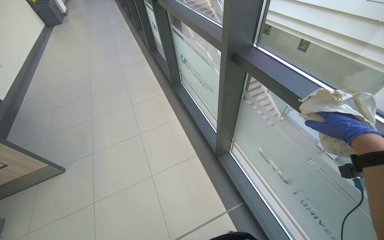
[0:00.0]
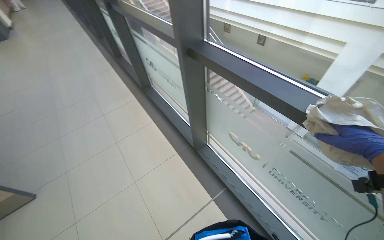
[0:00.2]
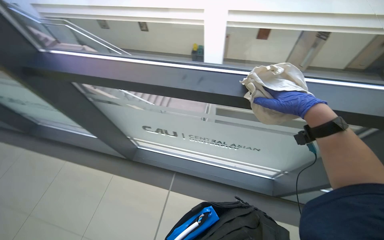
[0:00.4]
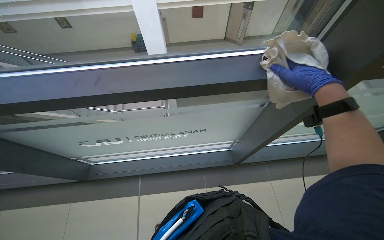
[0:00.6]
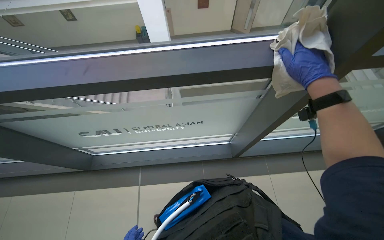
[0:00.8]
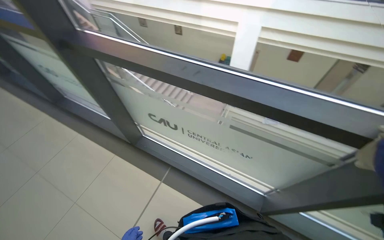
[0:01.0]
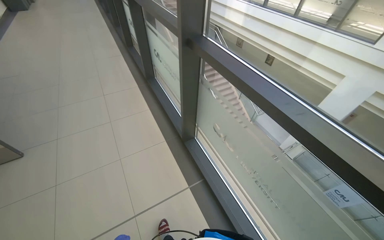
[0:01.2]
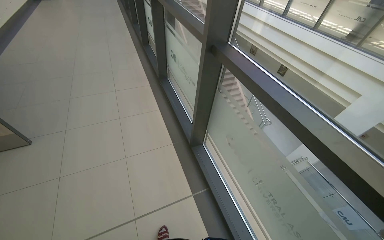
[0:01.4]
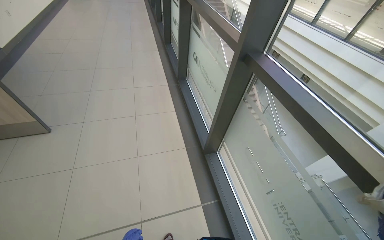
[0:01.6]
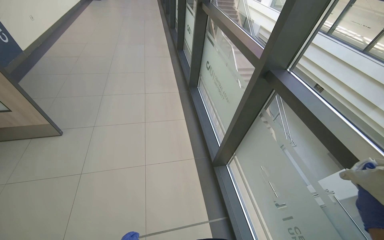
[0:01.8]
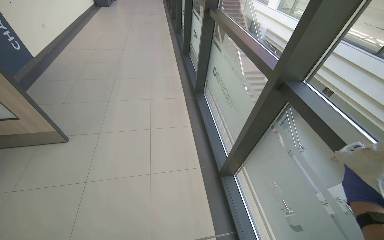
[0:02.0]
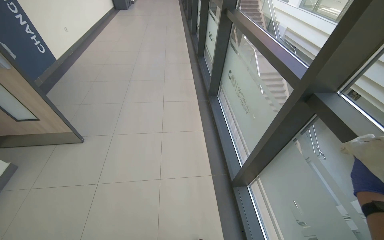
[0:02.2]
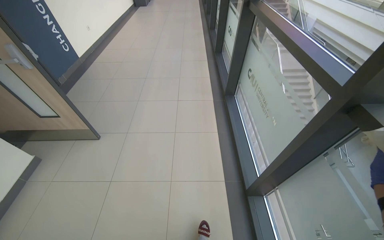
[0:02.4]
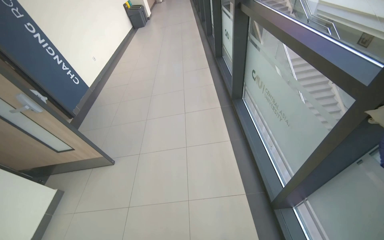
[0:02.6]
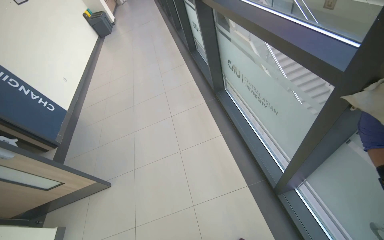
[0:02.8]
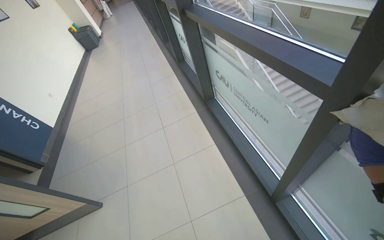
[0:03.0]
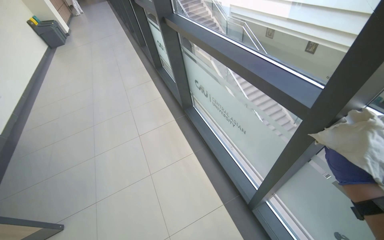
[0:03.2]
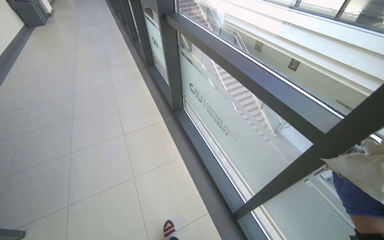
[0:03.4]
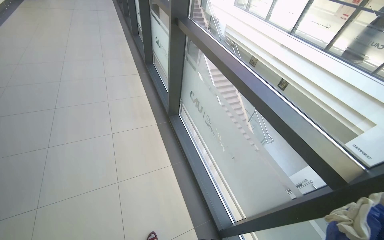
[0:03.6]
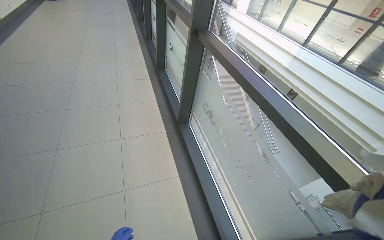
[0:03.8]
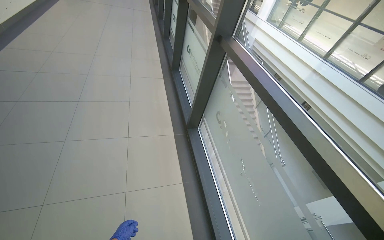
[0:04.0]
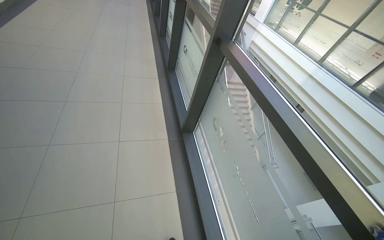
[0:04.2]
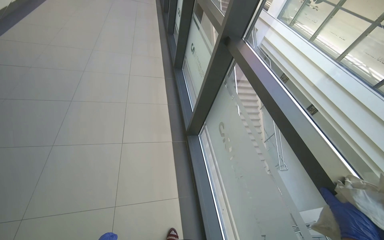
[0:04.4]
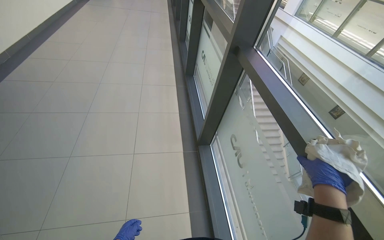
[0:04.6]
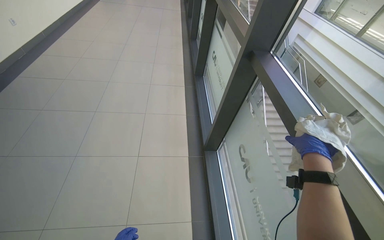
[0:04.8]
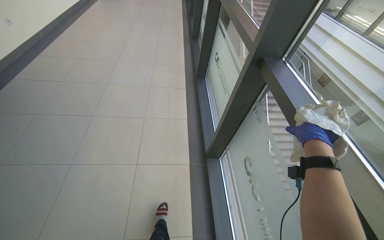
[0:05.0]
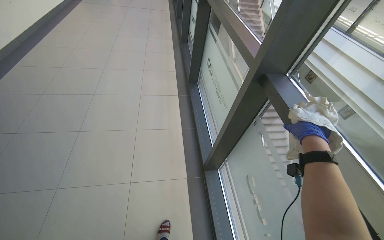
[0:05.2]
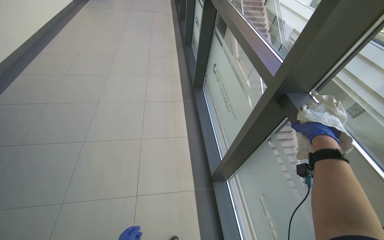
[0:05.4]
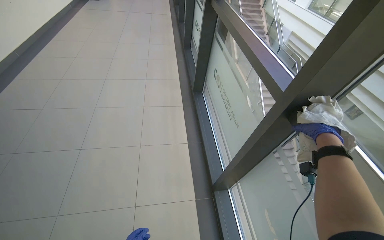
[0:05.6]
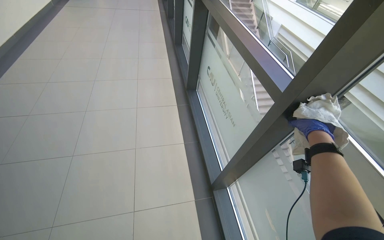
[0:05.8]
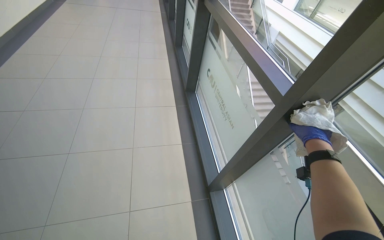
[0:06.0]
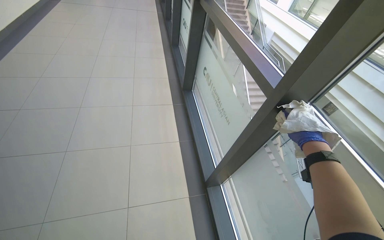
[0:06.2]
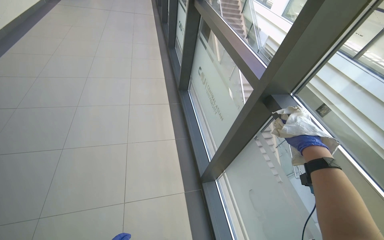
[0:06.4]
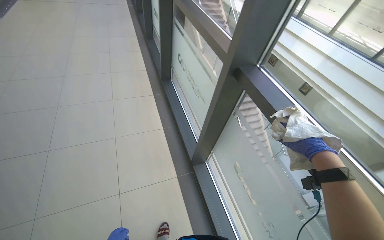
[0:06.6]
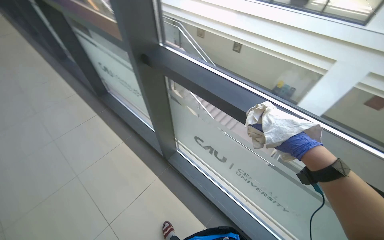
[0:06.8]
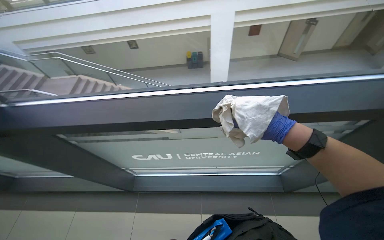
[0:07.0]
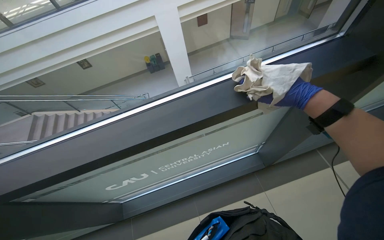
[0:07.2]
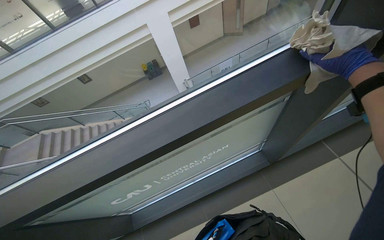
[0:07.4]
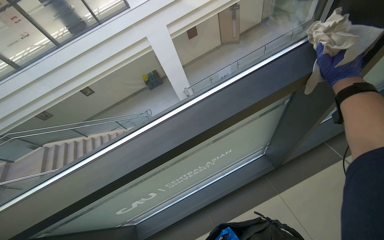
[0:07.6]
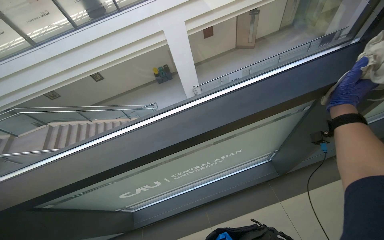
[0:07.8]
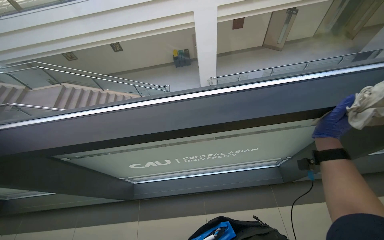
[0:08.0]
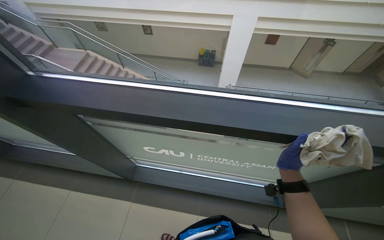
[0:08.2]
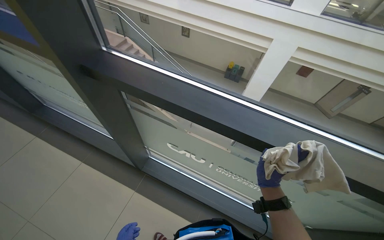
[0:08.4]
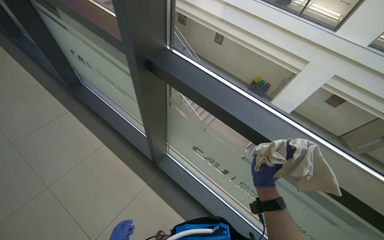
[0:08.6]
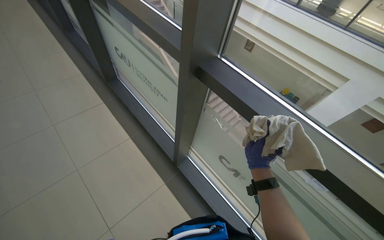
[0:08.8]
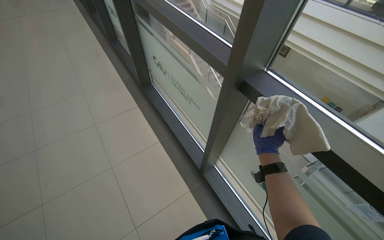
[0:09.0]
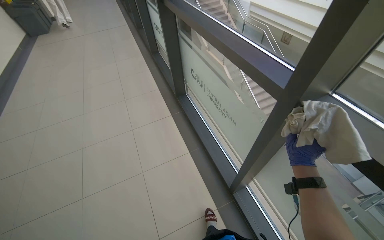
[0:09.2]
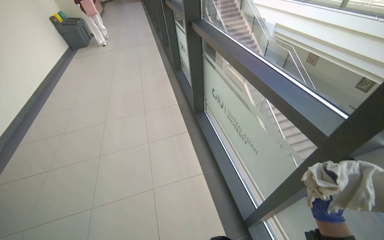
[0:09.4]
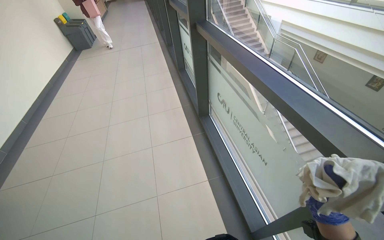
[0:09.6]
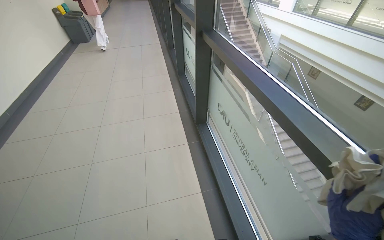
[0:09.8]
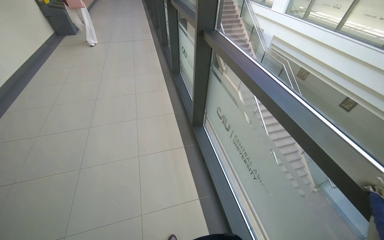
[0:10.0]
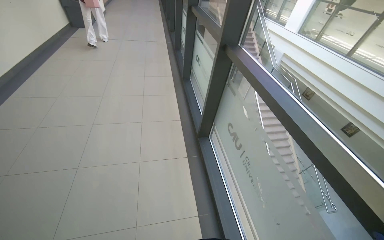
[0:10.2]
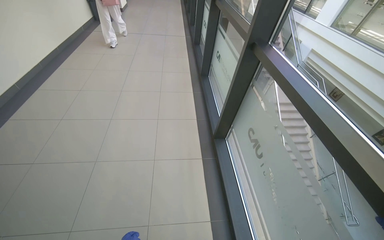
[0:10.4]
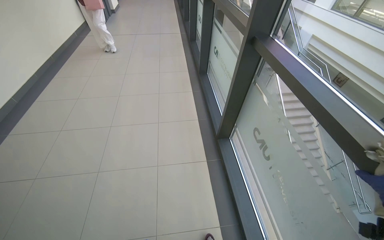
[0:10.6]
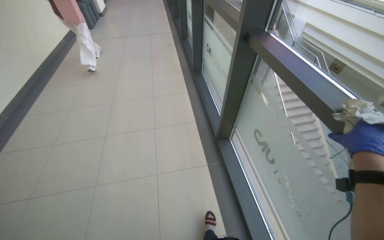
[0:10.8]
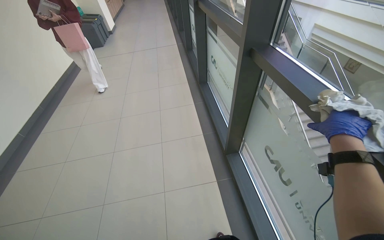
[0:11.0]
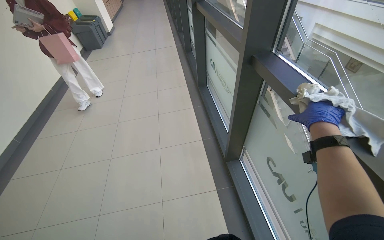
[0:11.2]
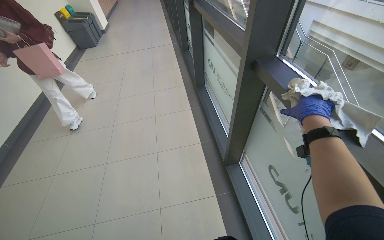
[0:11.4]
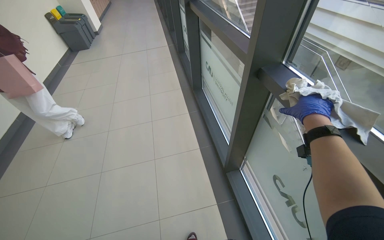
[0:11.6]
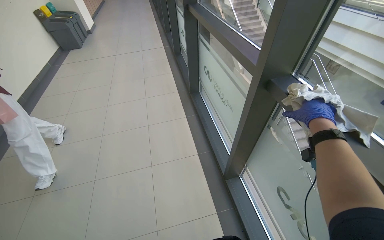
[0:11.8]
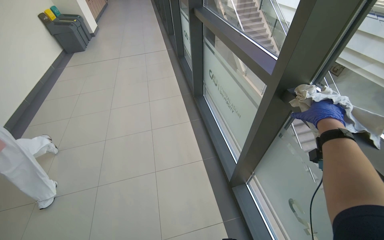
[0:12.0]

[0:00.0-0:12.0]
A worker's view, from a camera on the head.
Job: wiping surfaces.
The whole recording: Wiping window frames. The worker wipes the window frames with a cloth.
0:01.6 to 0:03.0: The wearer moves approximately 60 cm.
0:03.0 to 0:04.4: The camera travels roughly 60 cm. The camera is aimed some 15 degrees further to the right. The scene turns about 25 degrees clockwise in the picture.
0:06.0 to 0:07.6: The wearer's head swings some 105 degrees to the right.
0:07.6 to 0:09.0: The camera is carried some 60 cm. The head turns to the left by approximately 80 degrees.
0:09.0 to 0:10.4: The camera is carried roughly 60 cm. The head rotates some 30 degrees to the left.
0:10.4 to 0:12.0: The head travels about 40 cm.

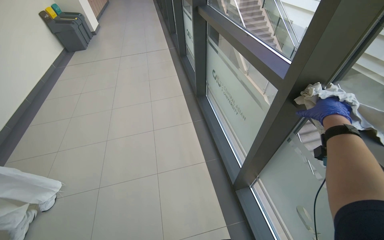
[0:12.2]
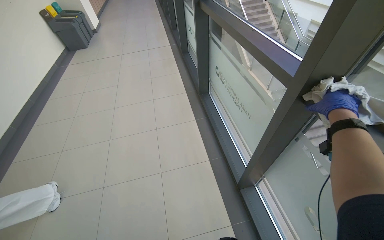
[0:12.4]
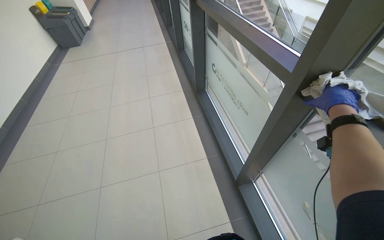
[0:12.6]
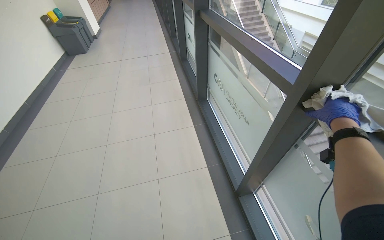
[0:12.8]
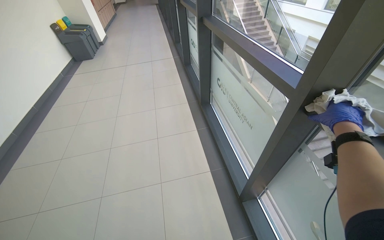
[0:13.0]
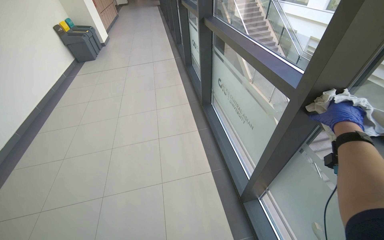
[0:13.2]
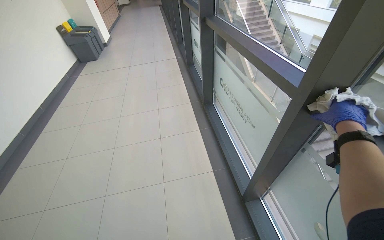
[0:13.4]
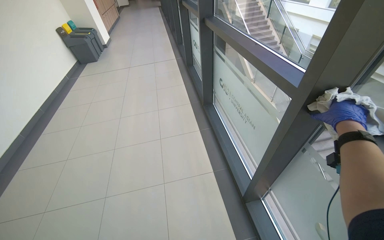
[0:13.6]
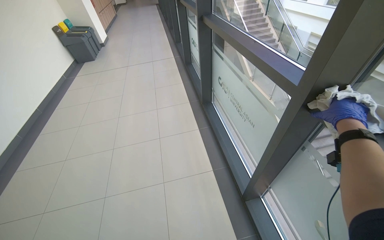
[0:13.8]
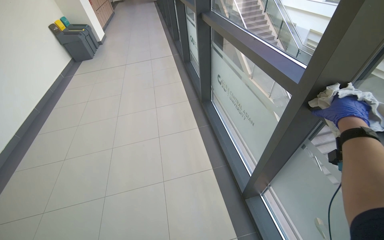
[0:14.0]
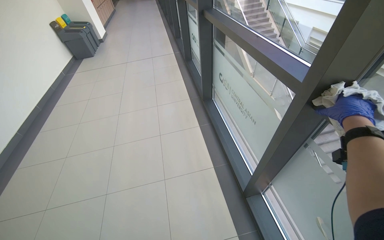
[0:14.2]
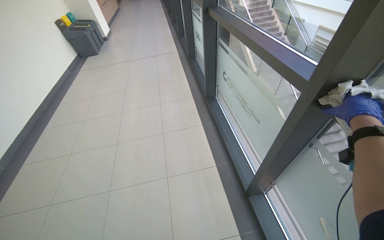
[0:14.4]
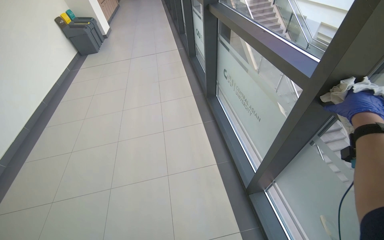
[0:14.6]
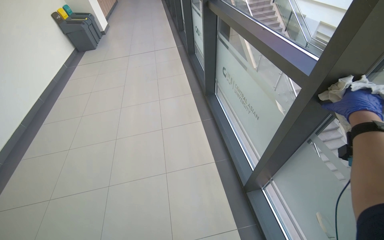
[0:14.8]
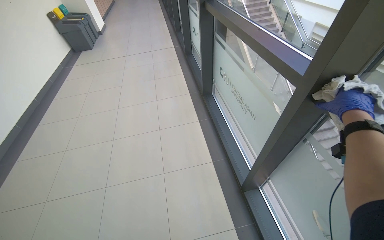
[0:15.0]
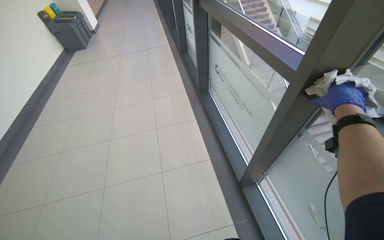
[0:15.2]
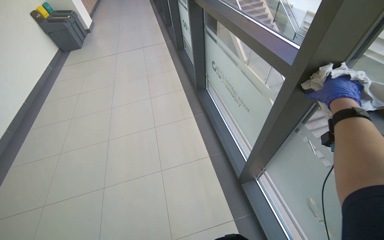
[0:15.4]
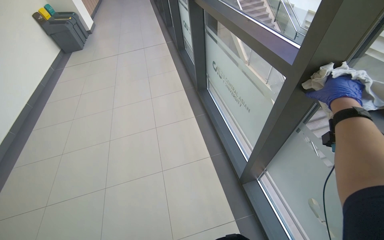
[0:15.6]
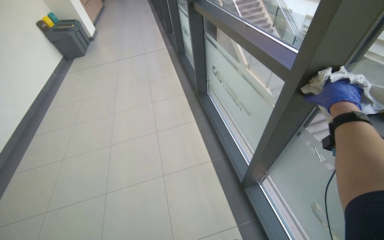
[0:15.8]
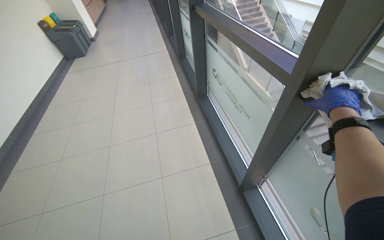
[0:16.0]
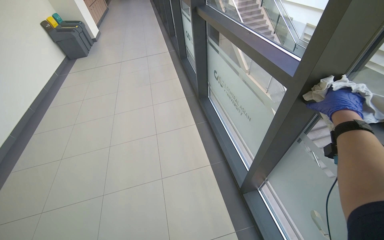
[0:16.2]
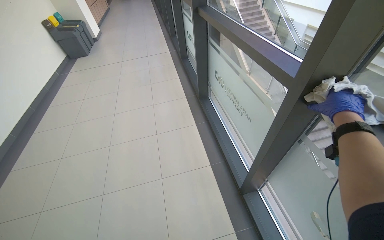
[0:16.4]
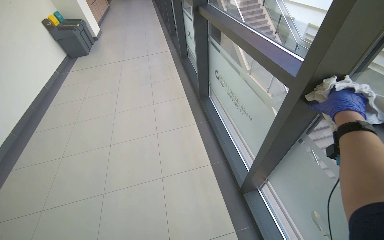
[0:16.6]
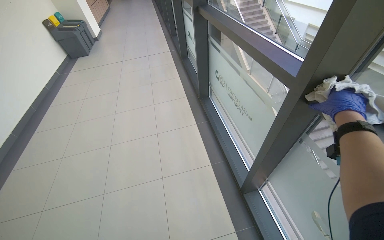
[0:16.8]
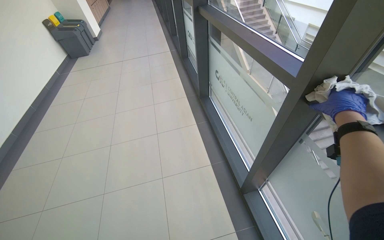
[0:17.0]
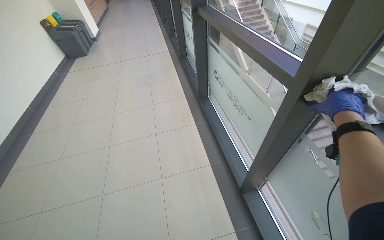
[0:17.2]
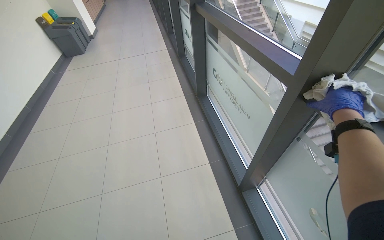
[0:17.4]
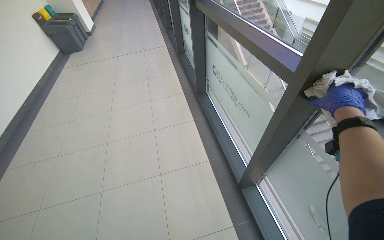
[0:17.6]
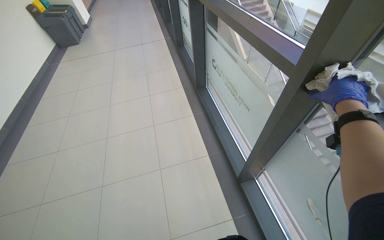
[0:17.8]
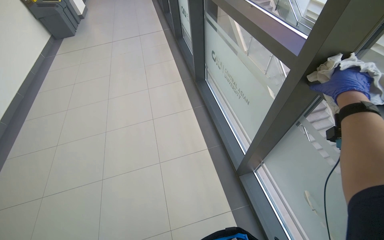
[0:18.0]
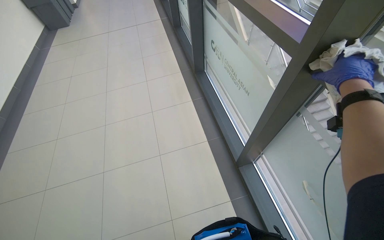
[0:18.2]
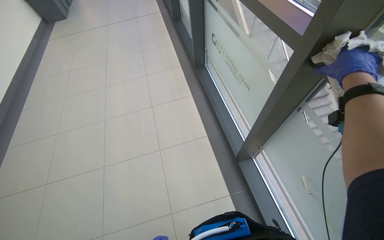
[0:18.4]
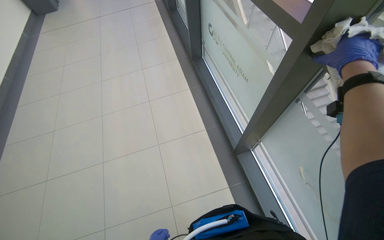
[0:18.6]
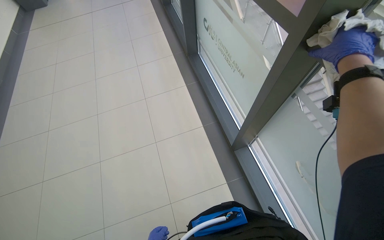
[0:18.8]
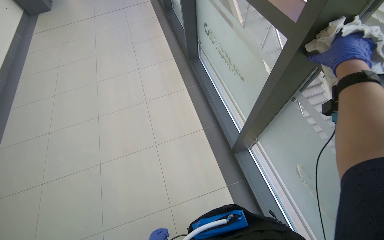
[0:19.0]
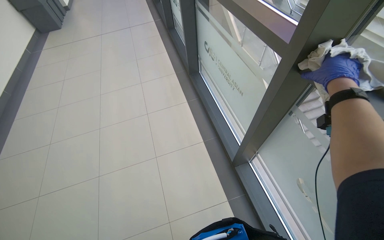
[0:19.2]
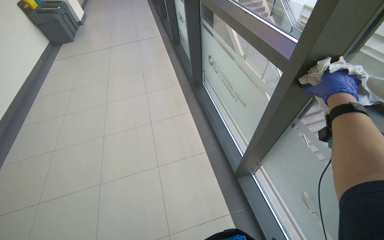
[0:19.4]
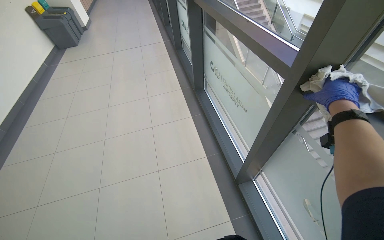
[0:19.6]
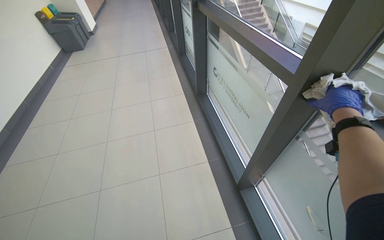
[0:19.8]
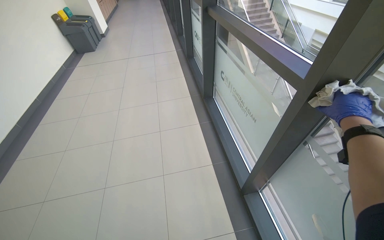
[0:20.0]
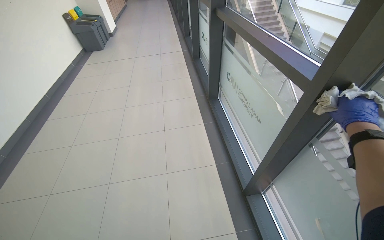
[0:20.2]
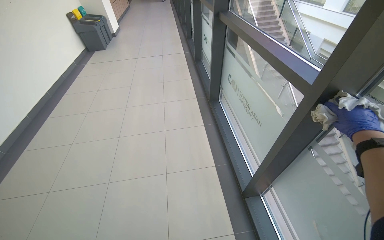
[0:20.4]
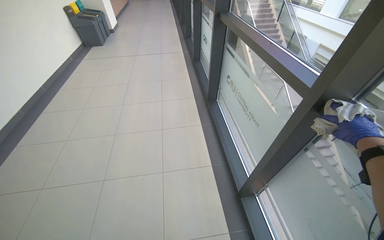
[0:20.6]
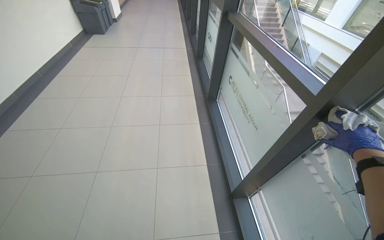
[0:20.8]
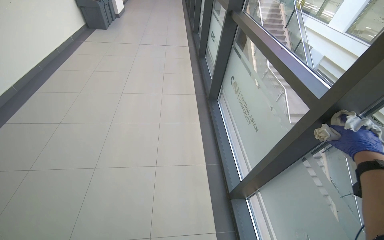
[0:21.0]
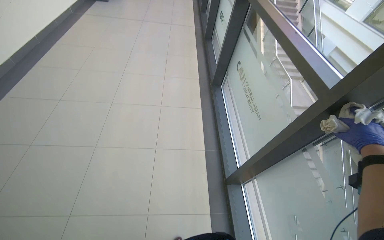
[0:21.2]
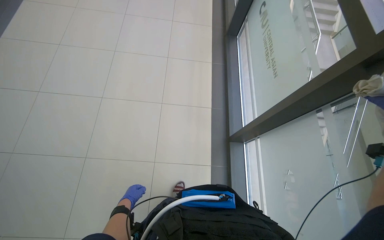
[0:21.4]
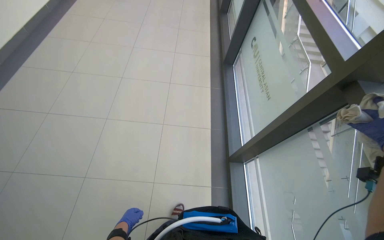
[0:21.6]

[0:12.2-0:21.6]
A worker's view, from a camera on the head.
Job: wiping surfaces.
The whole recording: Wiping window frames. The worker wipes the window frames with a cloth.
0:20.0 to 0:21.6: The view tilts some 15 degrees downward.
